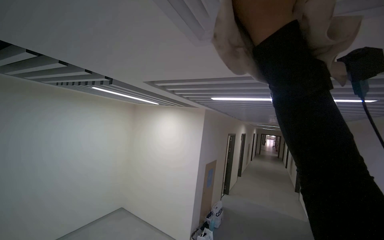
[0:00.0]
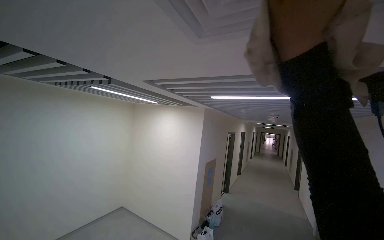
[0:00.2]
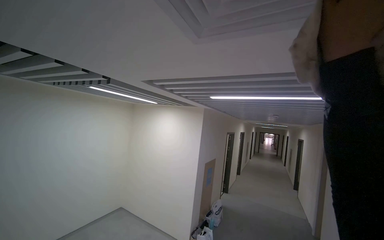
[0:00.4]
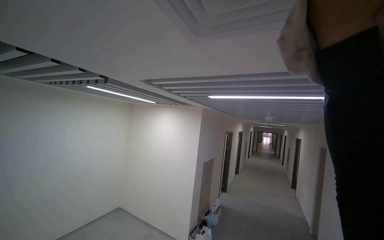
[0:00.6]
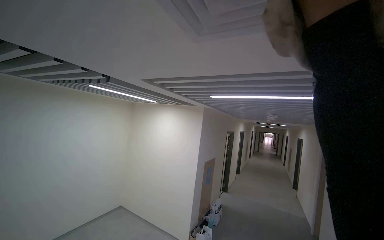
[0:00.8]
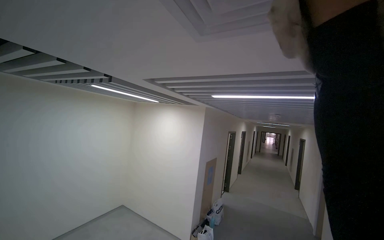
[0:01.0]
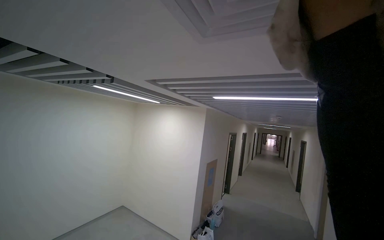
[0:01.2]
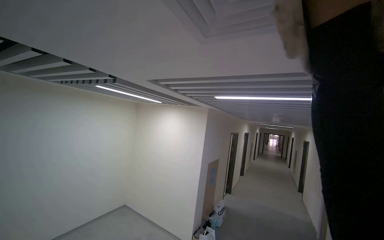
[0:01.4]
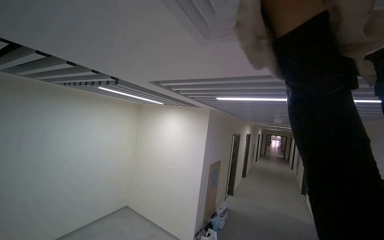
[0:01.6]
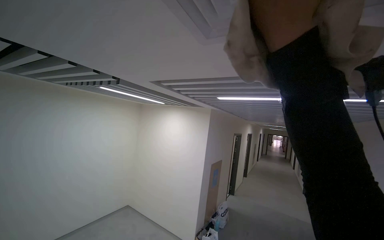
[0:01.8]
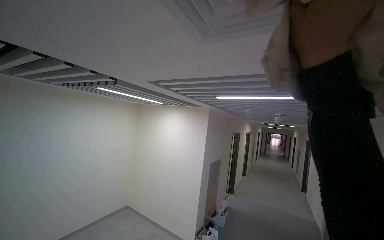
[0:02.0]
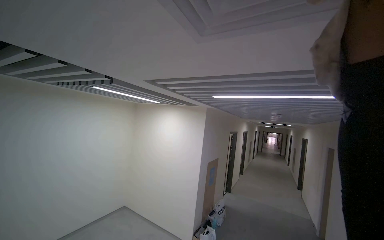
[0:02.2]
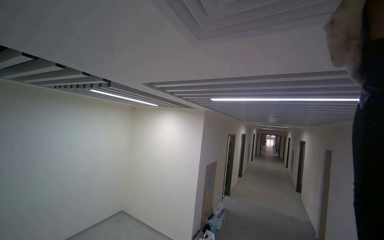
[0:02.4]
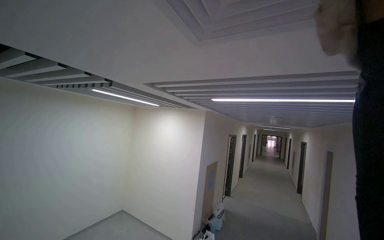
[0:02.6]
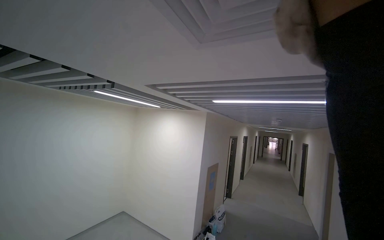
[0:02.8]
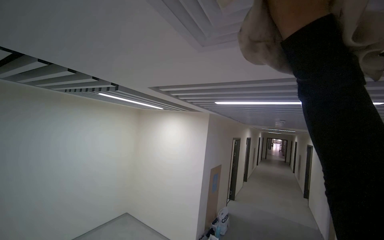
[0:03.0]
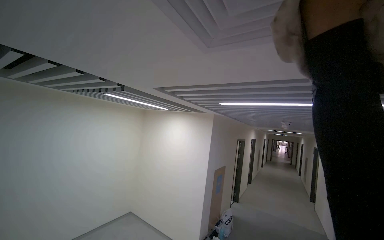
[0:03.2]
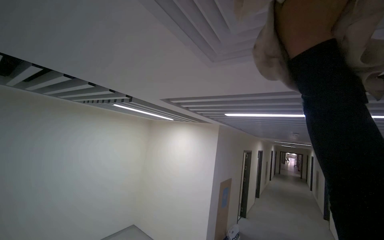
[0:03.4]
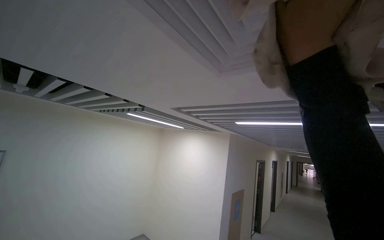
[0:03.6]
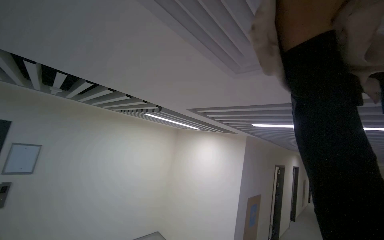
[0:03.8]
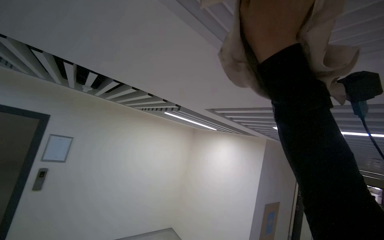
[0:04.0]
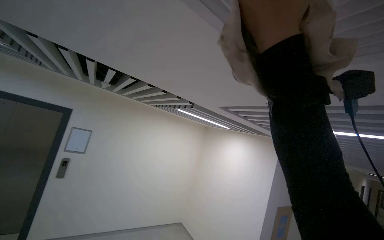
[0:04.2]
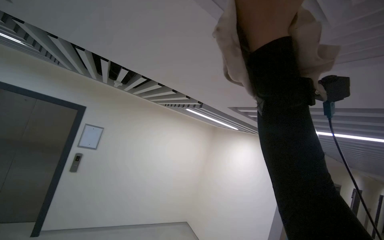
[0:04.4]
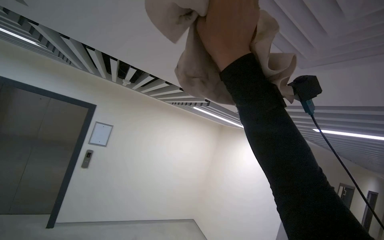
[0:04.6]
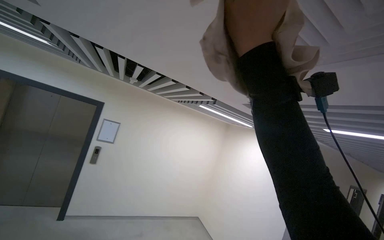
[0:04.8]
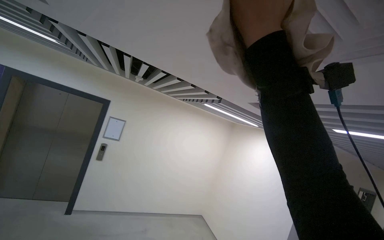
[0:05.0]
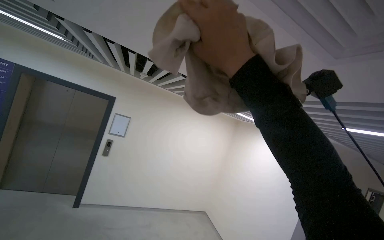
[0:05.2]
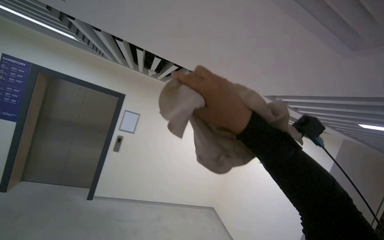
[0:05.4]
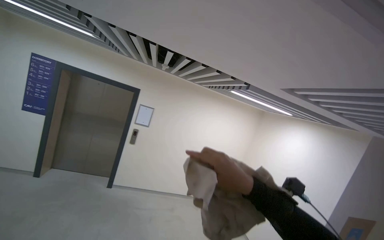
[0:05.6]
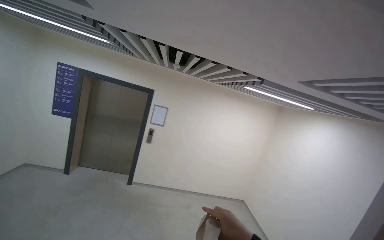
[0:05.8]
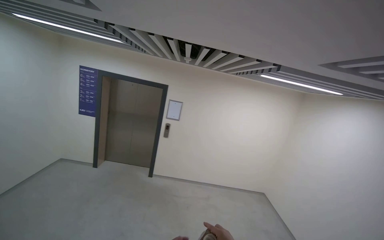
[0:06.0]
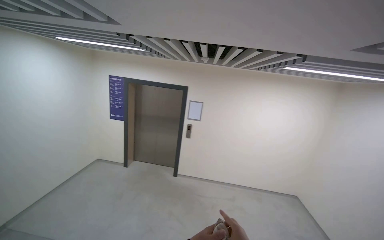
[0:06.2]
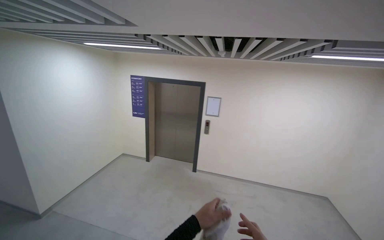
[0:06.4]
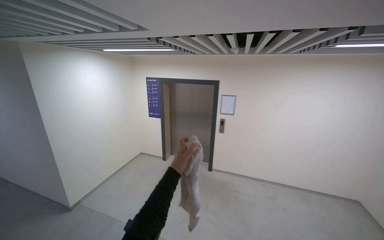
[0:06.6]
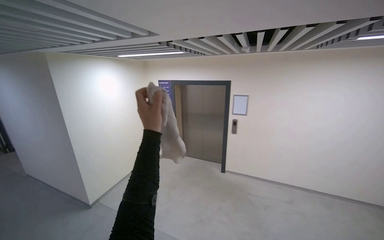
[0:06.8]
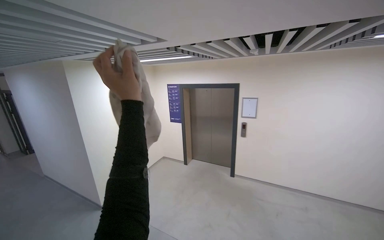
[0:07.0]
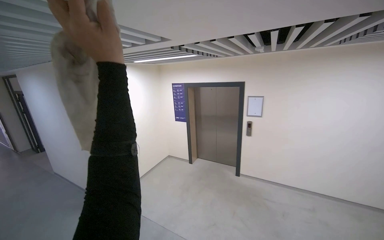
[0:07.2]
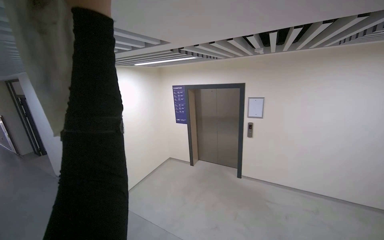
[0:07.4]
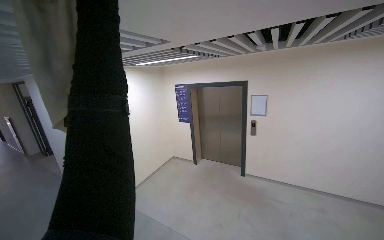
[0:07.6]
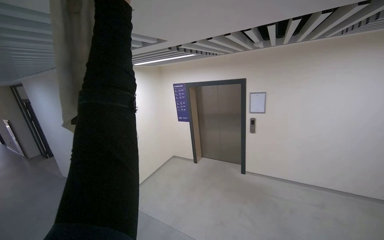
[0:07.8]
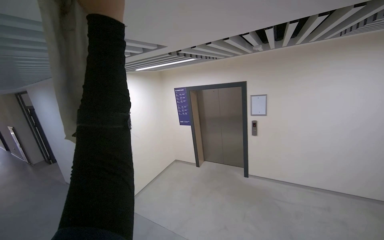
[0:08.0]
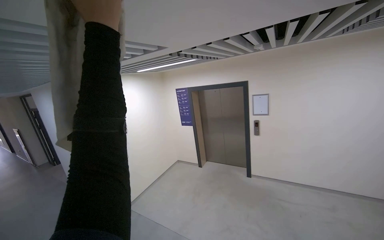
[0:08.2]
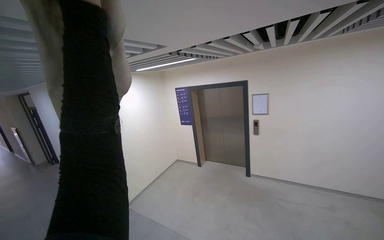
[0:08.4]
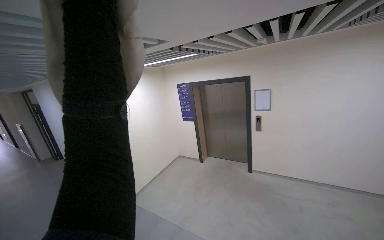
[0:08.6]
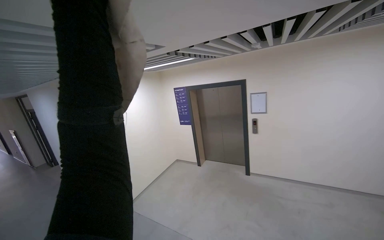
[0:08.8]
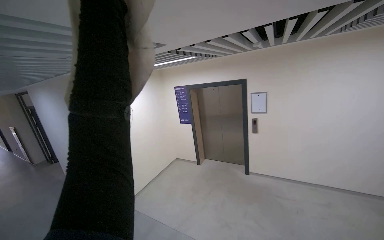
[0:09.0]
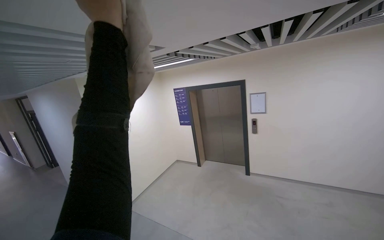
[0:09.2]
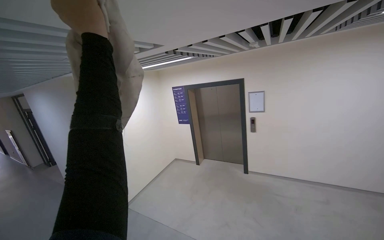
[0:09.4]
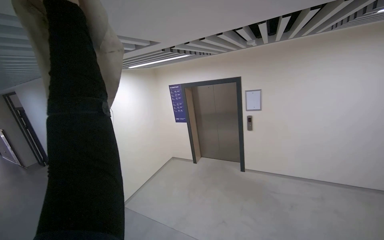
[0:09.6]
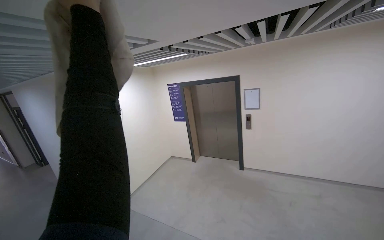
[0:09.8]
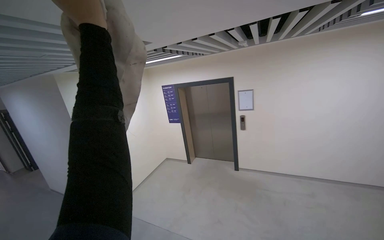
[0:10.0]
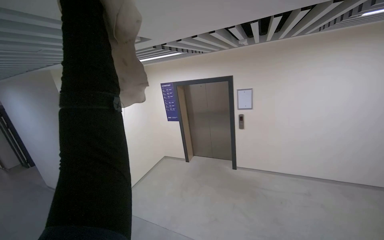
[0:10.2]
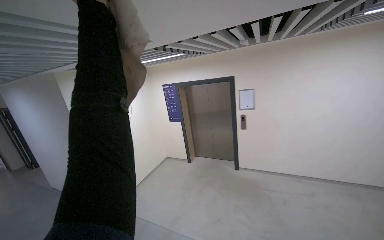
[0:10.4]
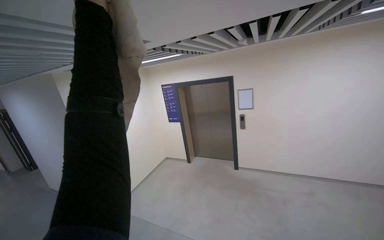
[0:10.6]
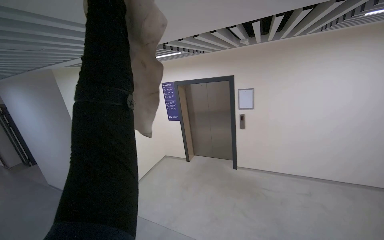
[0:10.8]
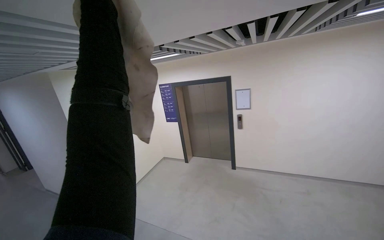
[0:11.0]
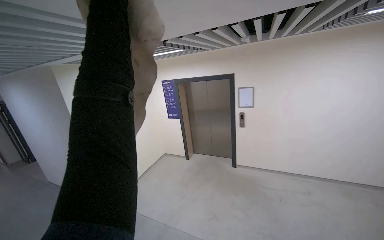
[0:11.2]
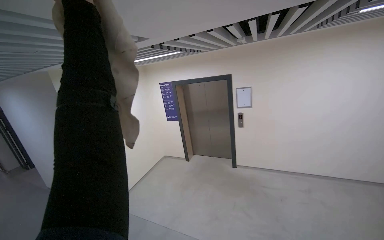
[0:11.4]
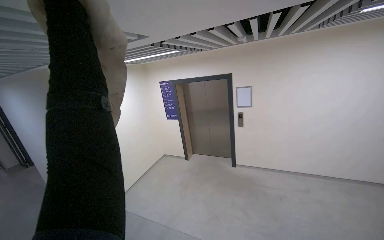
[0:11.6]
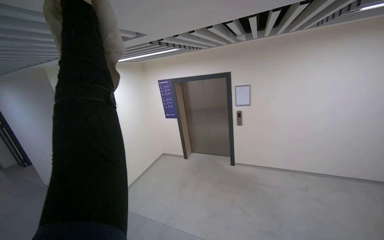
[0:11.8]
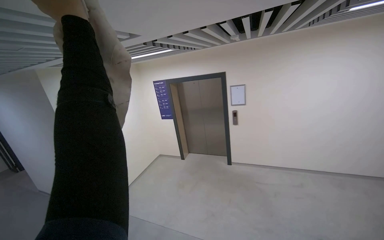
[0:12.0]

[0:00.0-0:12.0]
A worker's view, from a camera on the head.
Job: wiping surfaces.
The whole recording: Wiping ceiling vents. The worker wipes the ceiling vents with a cloth.
0:03.0 to 0:04.4: The camera is aimed about 30 degrees further to the left. The right hand heads to the left, covering roughly 25 cm.
0:04.4 to 0:06.0: The camera is aimed some 30 degrees further to the left.

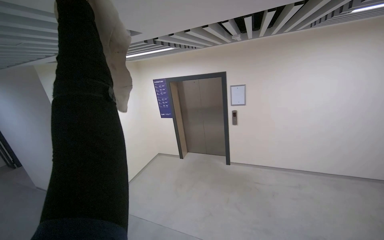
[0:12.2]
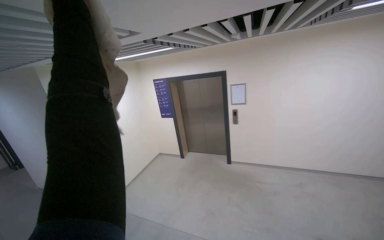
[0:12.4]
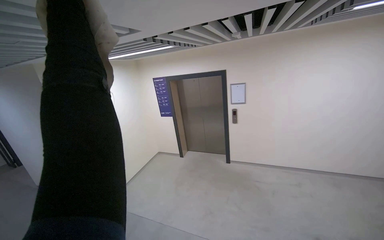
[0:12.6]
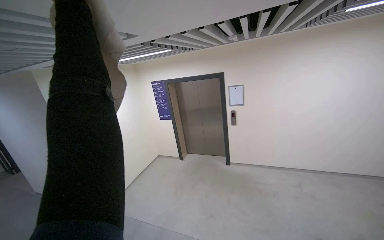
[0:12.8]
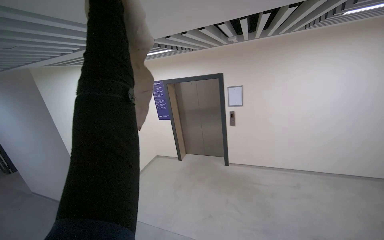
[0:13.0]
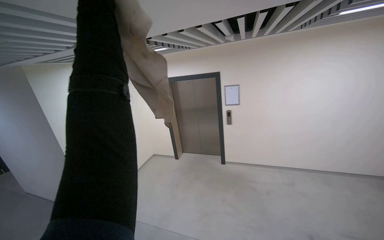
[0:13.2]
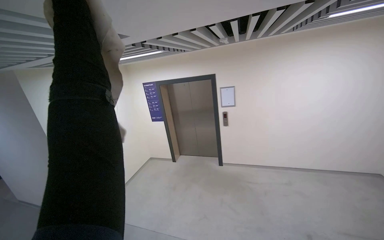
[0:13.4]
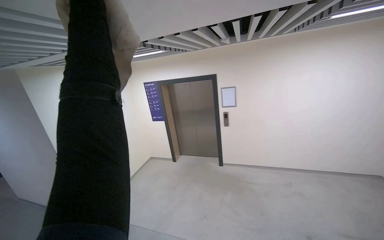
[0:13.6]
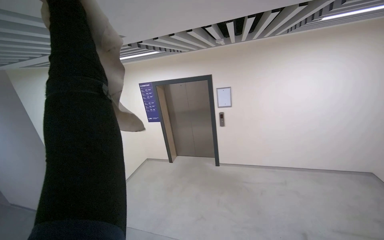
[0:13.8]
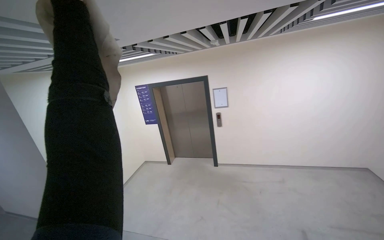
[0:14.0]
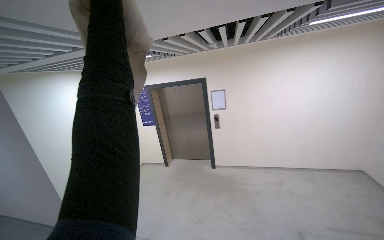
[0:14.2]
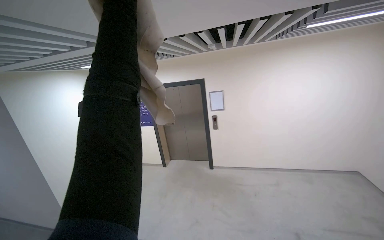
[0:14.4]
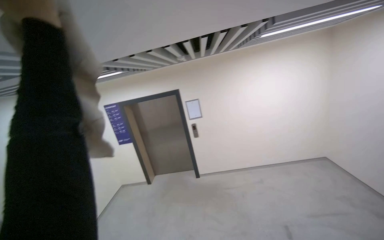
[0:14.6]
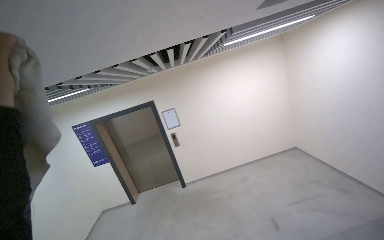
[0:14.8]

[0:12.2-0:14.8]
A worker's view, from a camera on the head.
Job: wiping surfaces.
The whole recording: Wiping ceiling vents. The worker wipes the ceiling vents with a cloth.
0:13.4 to 0:14.8: The head rotates about 25 degrees to the right.

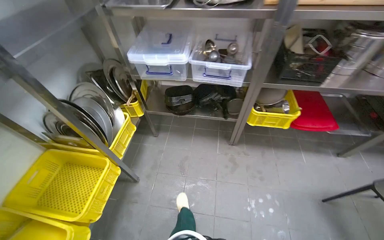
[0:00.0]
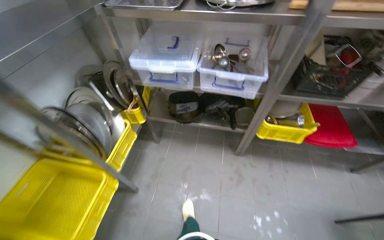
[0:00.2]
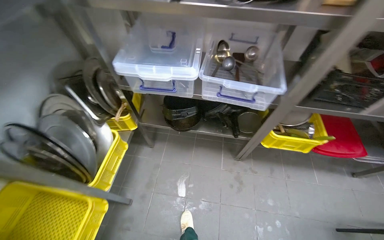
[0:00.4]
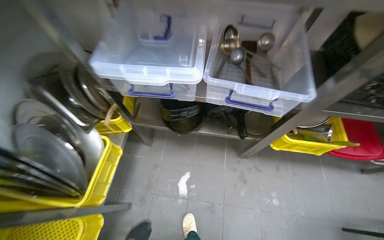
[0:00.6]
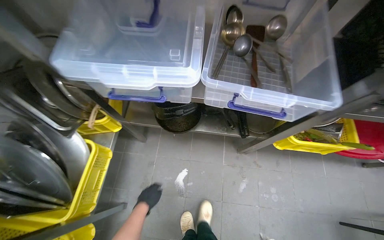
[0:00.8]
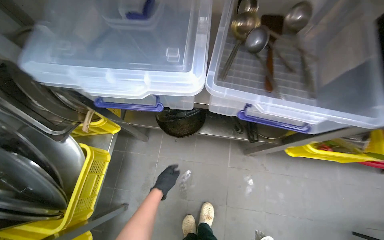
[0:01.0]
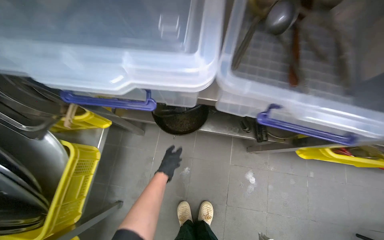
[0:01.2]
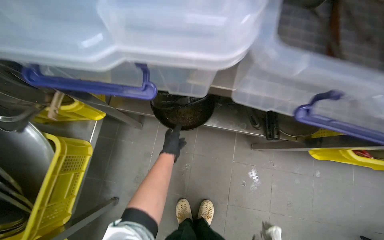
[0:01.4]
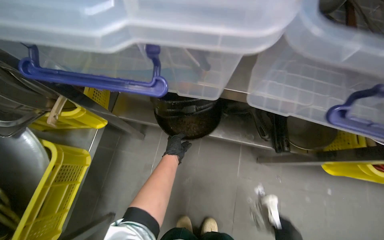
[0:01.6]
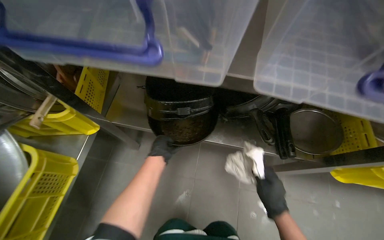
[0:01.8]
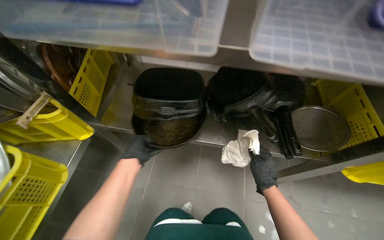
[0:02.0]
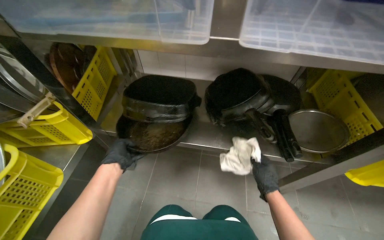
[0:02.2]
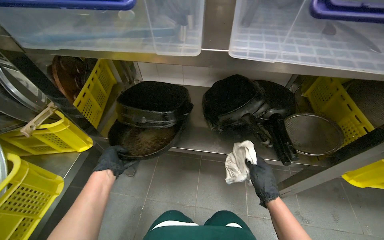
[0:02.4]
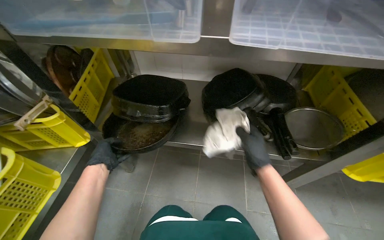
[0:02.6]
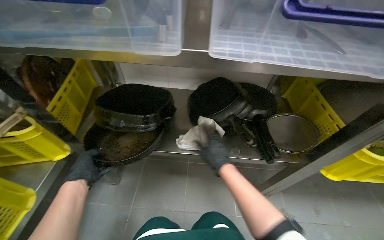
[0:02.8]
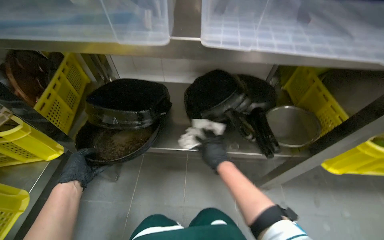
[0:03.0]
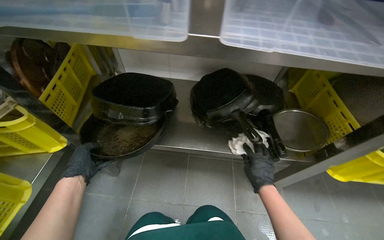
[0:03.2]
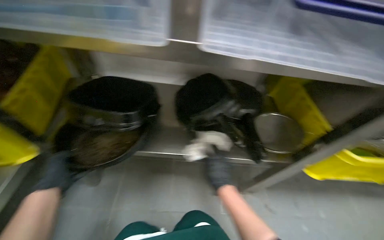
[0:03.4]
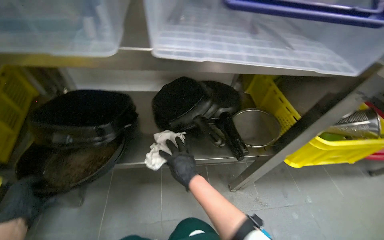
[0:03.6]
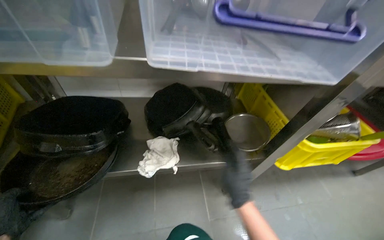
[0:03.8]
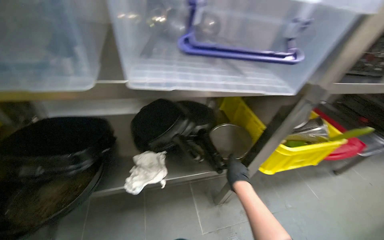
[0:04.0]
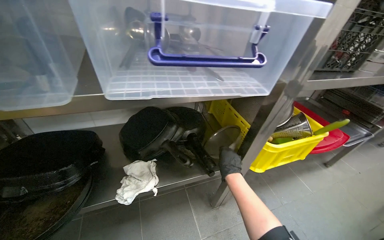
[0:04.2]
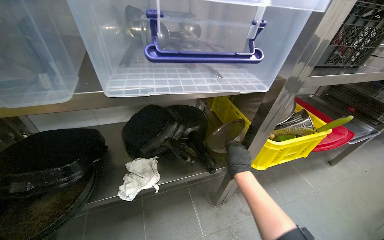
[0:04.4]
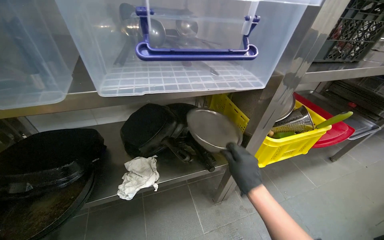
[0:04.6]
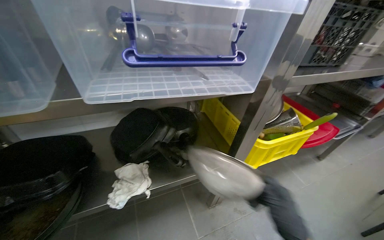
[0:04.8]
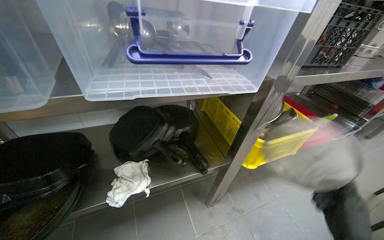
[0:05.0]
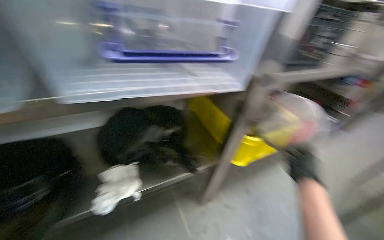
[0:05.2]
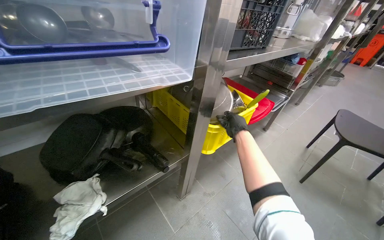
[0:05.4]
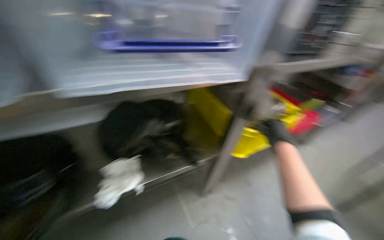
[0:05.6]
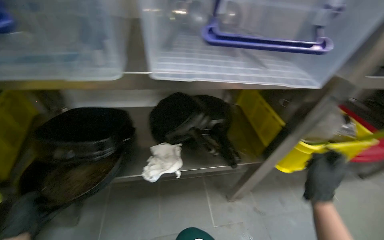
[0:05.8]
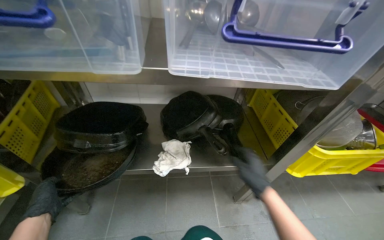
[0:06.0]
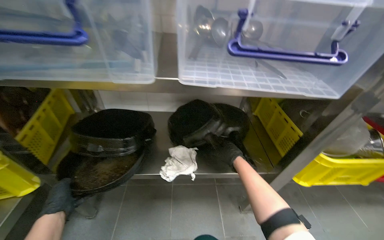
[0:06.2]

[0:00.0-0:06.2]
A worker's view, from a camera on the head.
Job: cleaning kitchen.
The whole recording: Wiping pans from shelf. The worker takes pans from a shelf and wipes them with a cloth.
0:00.0 to 0:01.6: The wearer moves some 90 cm. The view tips downward by roughly 20 degrees.
0:01.6 to 0:03.2: The wearer looks roughly 20 degrees further upward. The left hand is displaced to the left by roughly 25 cm.
0:03.2 to 0:04.6: The head rotates roughly 25 degrees to the right. The right hand moves about 10 cm to the left and comes back.
0:04.6 to 0:06.2: The head rotates approximately 15 degrees to the left.
